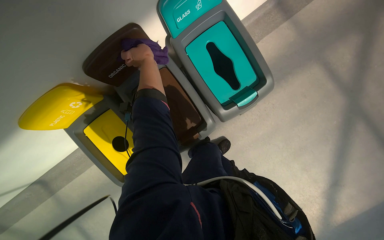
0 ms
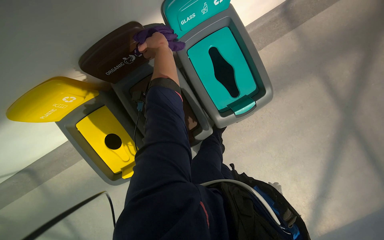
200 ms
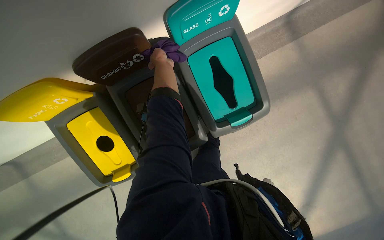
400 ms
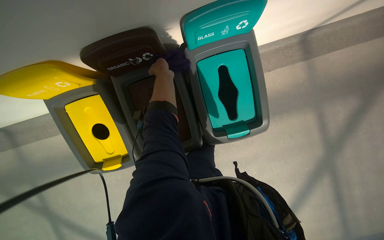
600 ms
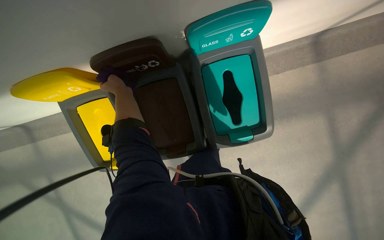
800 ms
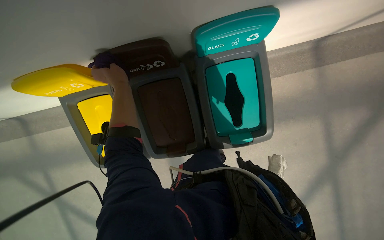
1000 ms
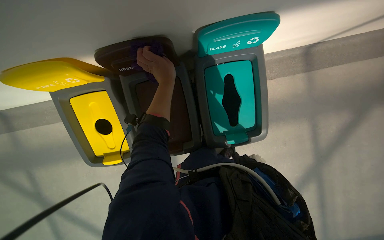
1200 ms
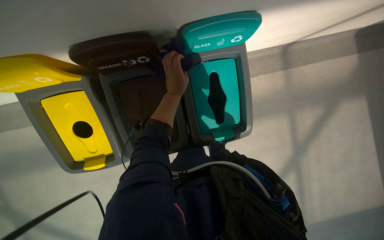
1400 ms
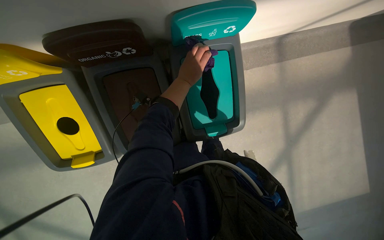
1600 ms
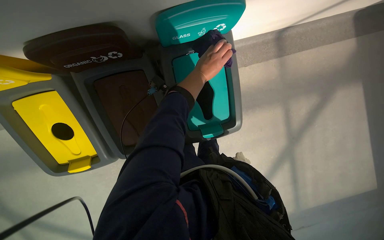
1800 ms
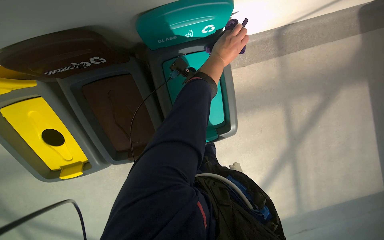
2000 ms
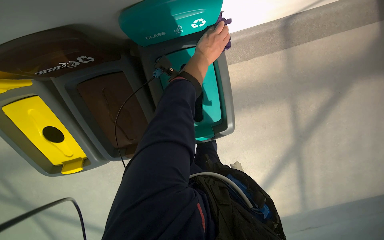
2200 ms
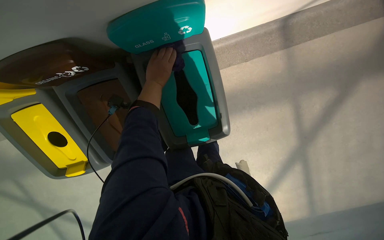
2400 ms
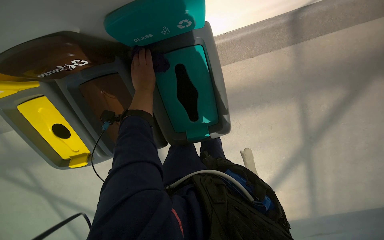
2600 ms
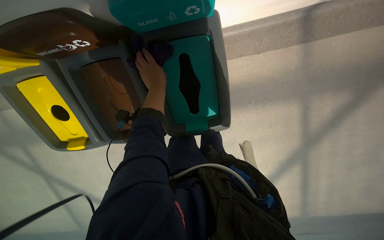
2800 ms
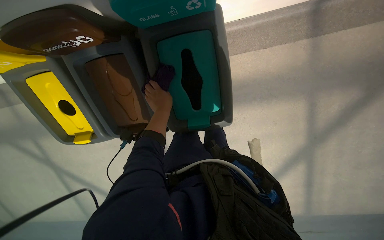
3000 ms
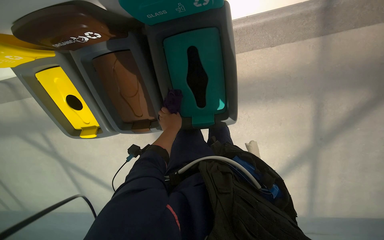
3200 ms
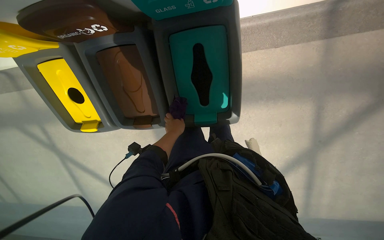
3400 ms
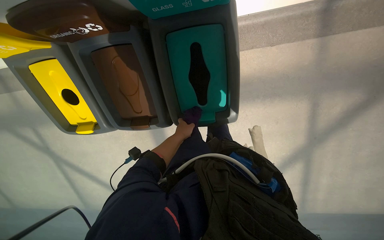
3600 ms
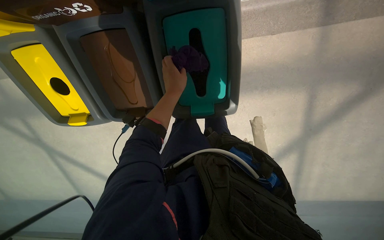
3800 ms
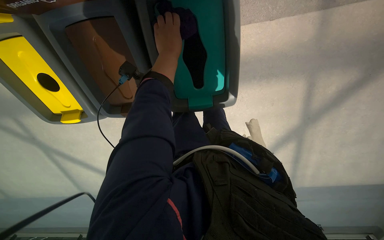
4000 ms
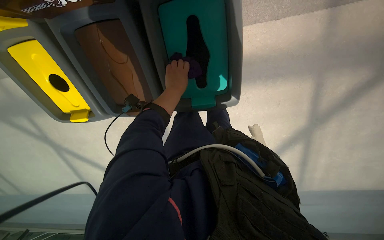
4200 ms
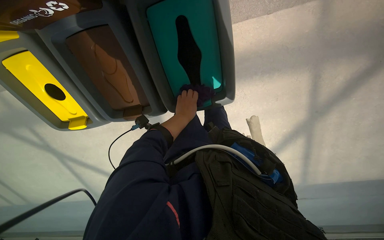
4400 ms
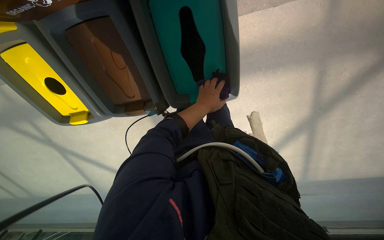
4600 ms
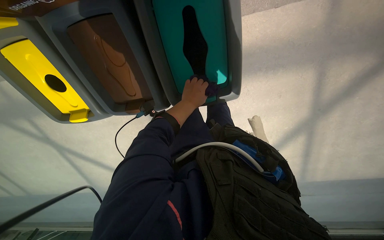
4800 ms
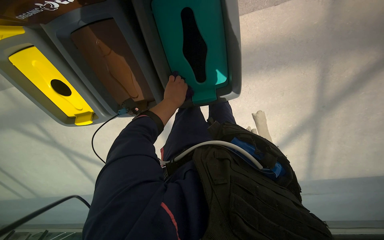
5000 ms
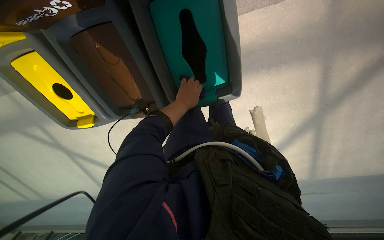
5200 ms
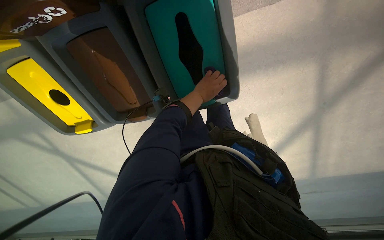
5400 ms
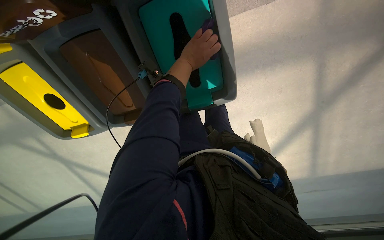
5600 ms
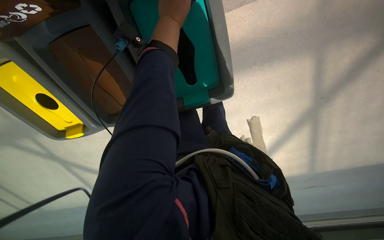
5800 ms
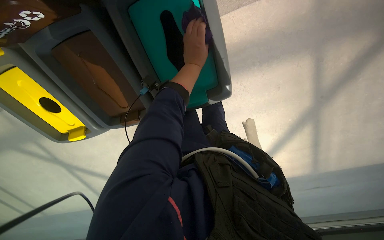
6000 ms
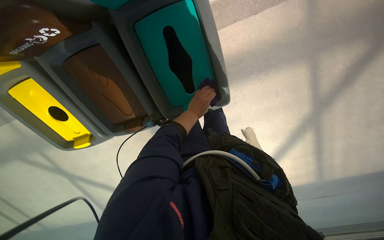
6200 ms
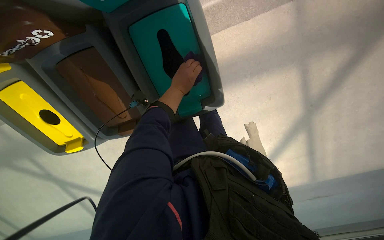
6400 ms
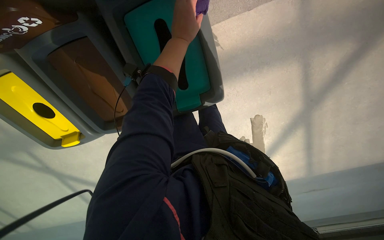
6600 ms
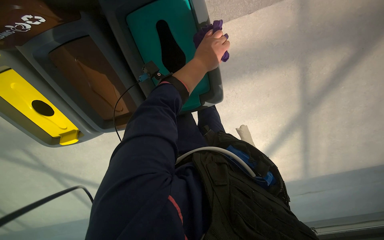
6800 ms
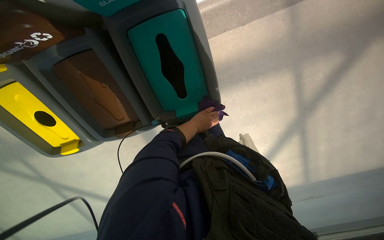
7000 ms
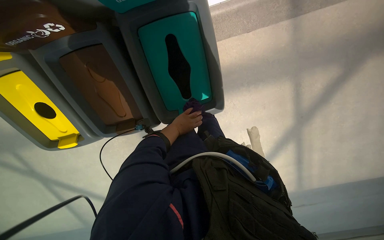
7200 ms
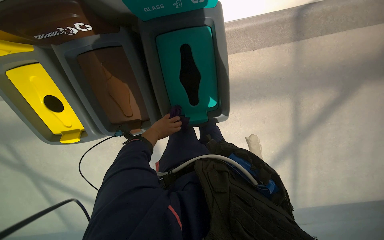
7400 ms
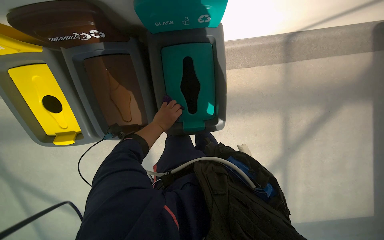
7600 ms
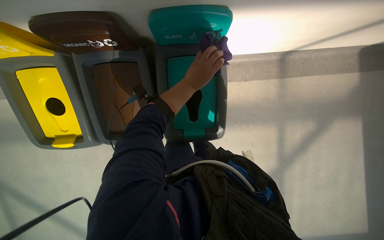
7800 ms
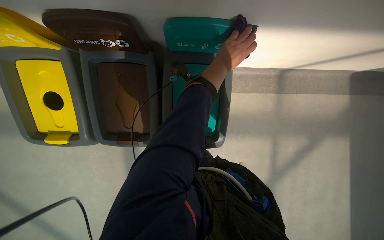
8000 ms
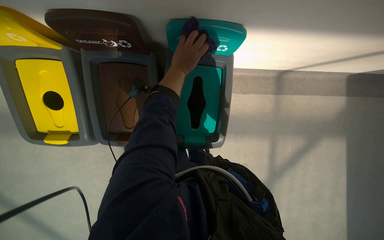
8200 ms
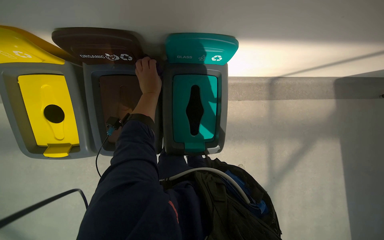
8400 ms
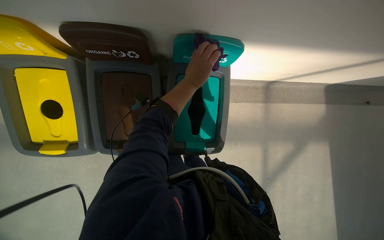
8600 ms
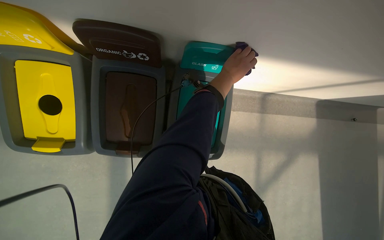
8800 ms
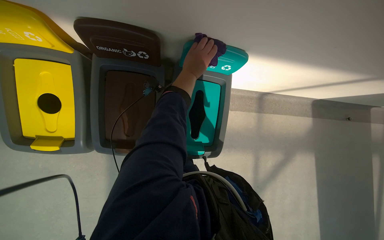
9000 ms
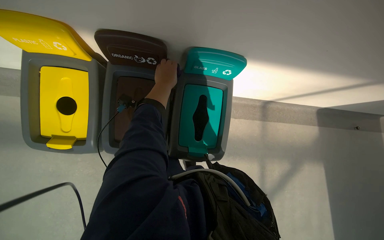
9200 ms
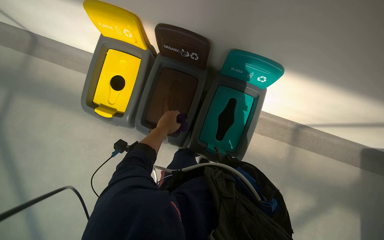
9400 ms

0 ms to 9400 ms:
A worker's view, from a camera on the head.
Job: wiping surfaces.
The whole recording: Wiping recycling bins. Wipes the recycling bins with a purple cloth.
0 ms to 1600 ms: The left hand shifts about 15 cm to the right.
1600 ms to 3200 ms: The view tips downward by approximately 10 degrees. The left hand moves left and right over some 25 cm, changing direction 2 times.
3200 ms to 4800 ms: The left hand reaches approximately 15 cm up the picture, then returns.
4800 ms to 6200 ms: The left hand moves some 25 cm up the picture and comes back.
6200 ms to 7800 ms: The camera pitches upward, by roughly 15 degrees. The left hand goes up and down the picture, roughly 25 cm each way, reversing 2 times.
7800 ms to 9400 ms: The camera pitches upward, by about 20 degrees. The left hand swings left and right, about 25 cm each way, with 3 reversals.

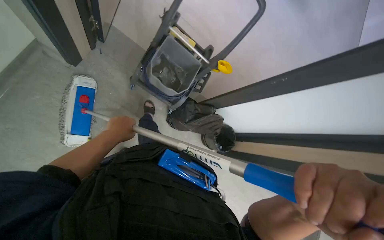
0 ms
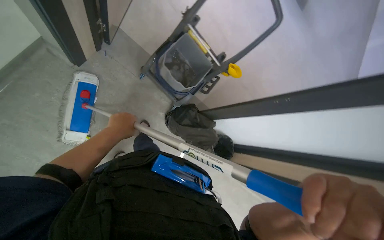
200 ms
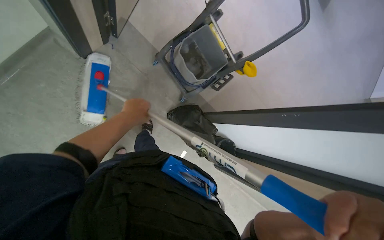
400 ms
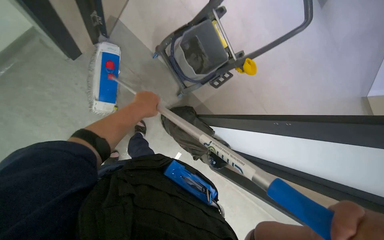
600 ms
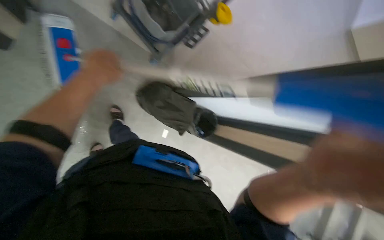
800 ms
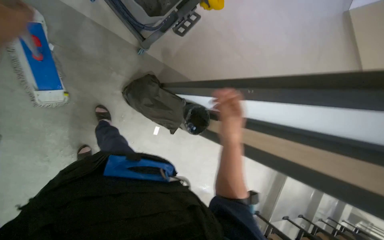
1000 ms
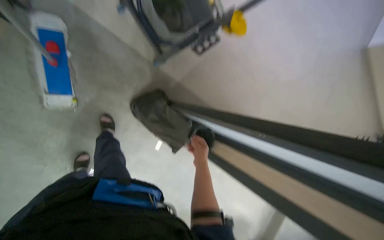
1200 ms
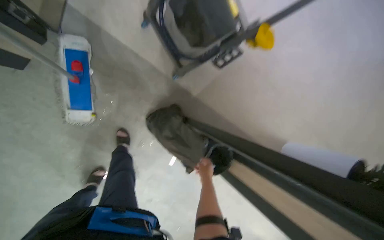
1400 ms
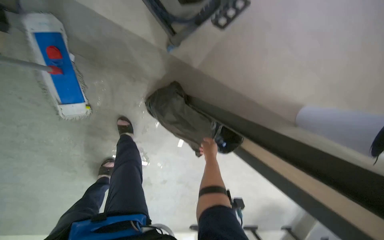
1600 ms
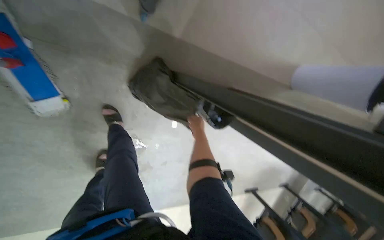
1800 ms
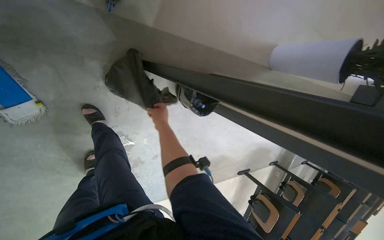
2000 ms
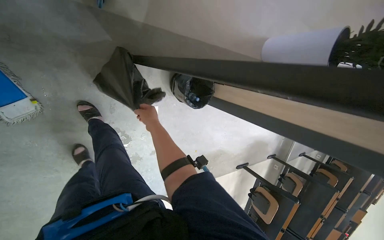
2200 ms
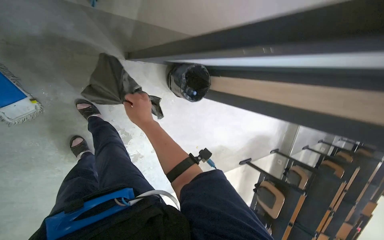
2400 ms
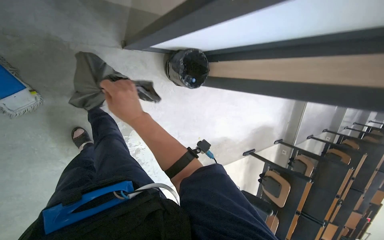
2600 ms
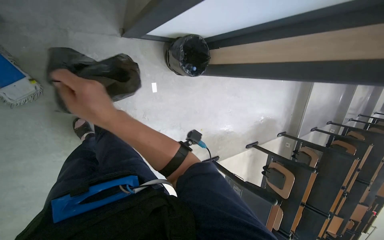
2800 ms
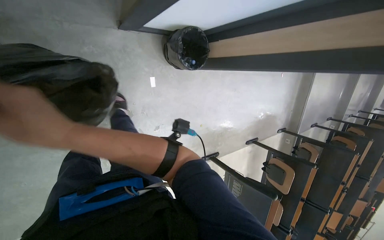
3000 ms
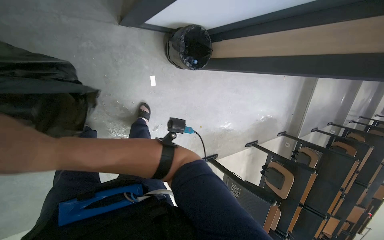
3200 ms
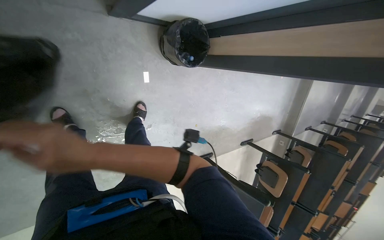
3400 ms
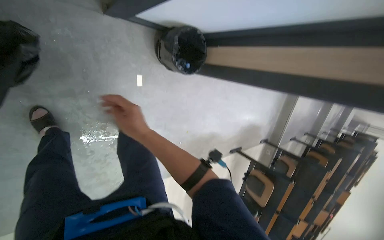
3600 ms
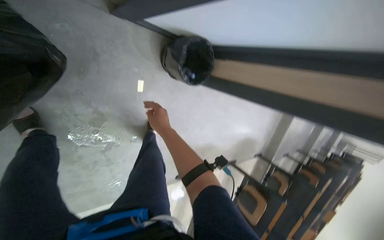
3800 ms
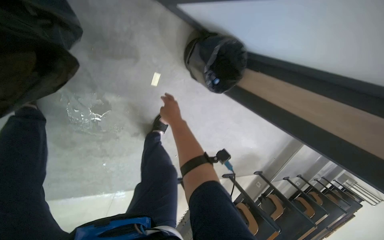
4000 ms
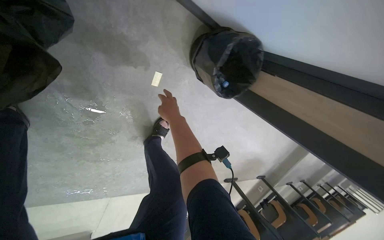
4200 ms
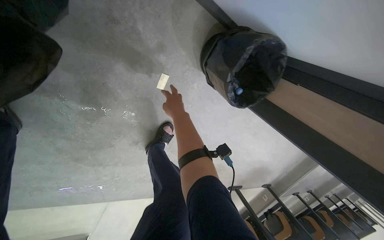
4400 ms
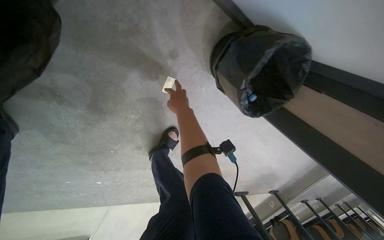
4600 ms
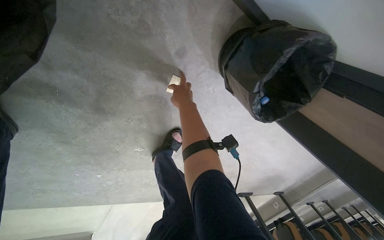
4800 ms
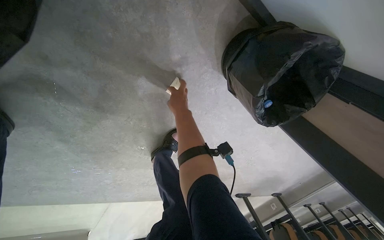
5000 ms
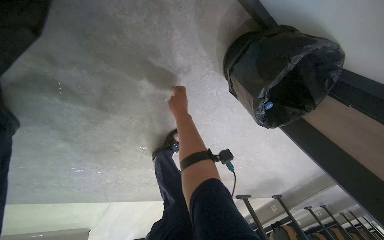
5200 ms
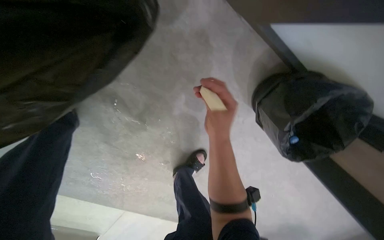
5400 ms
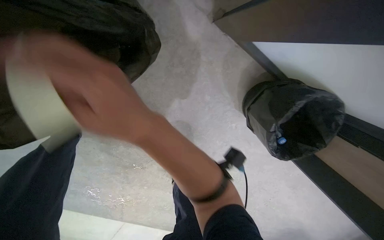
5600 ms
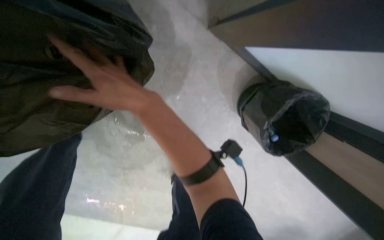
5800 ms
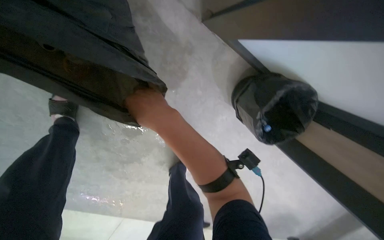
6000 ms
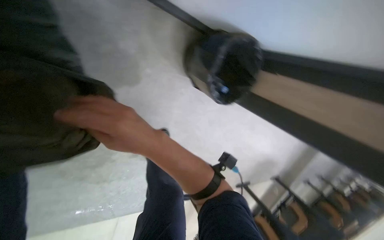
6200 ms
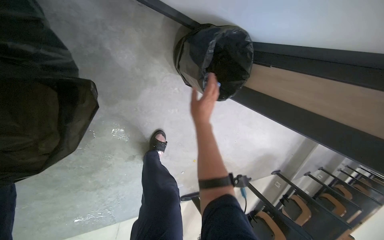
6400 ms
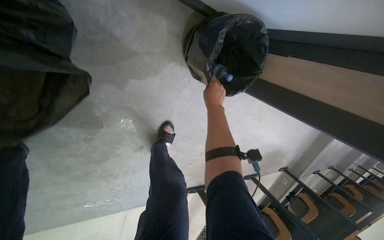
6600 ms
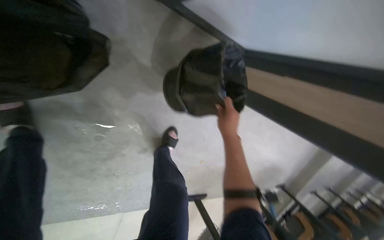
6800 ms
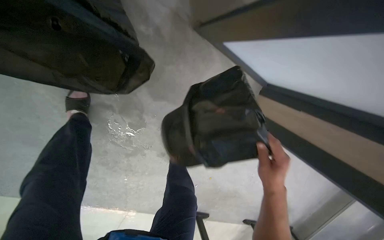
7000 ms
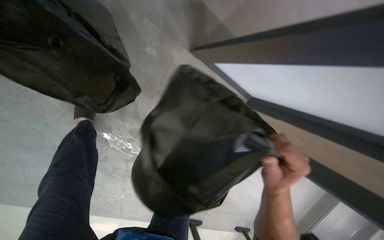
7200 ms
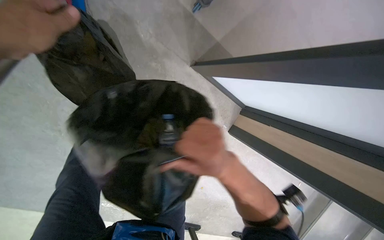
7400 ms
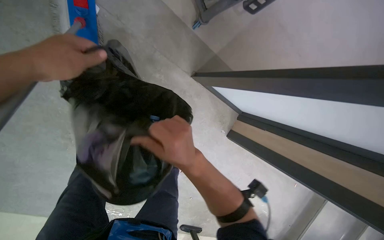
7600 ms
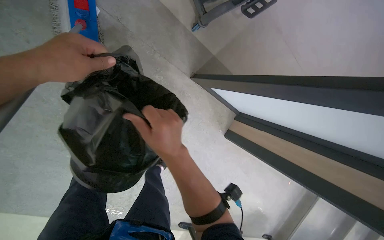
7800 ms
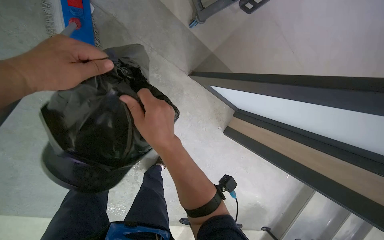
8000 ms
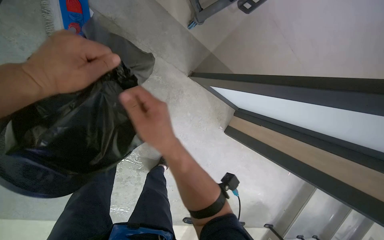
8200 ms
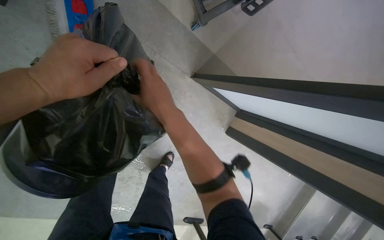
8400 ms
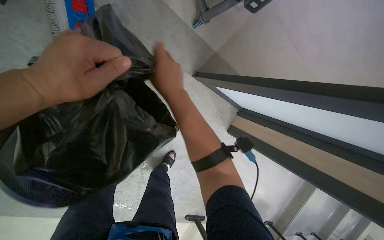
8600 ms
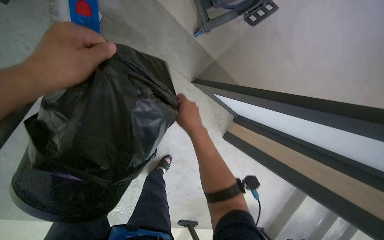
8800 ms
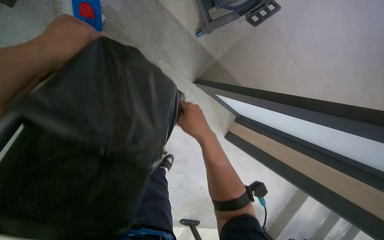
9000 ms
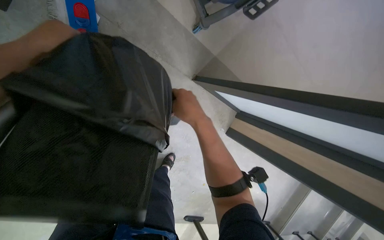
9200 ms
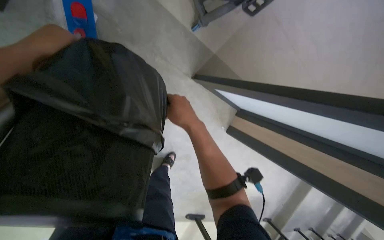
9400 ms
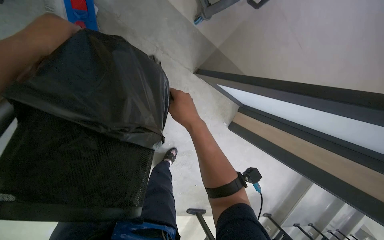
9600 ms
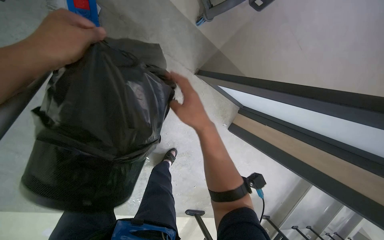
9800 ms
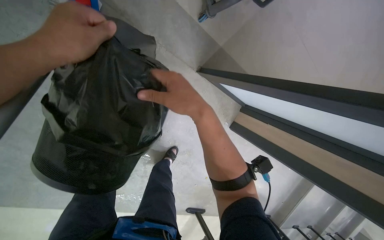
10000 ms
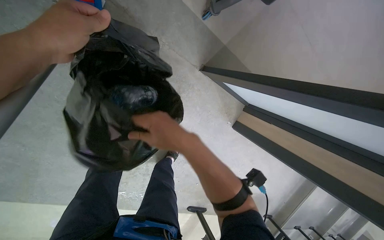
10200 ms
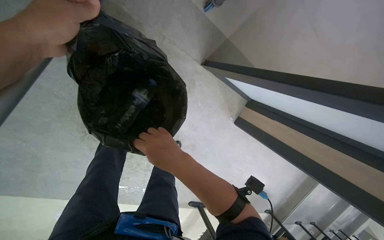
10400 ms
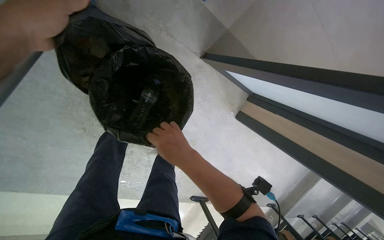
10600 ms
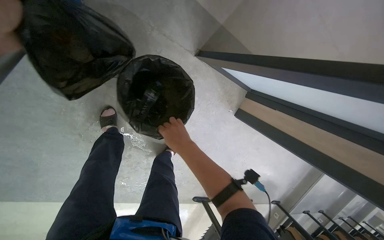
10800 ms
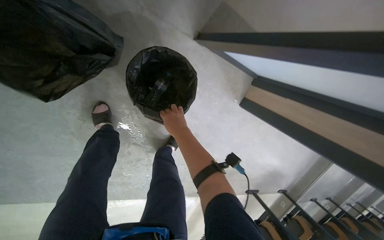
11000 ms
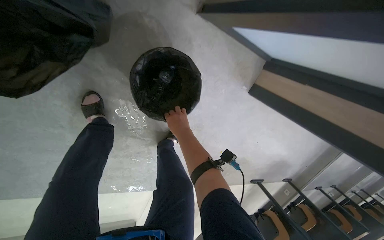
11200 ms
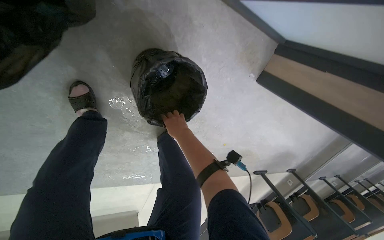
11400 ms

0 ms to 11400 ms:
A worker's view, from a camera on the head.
Job: managing trash.
The whole recording: Collecting trash from floor. The worker picks up trash from the floor and places it into a trash bag.
1400 ms to 2800 ms: The view tips downward by approximately 25 degrees. Everything in view rotates some 35 degrees counterclockwise.
2800 ms to 4200 ms: The head travels about 50 cm.
4200 ms to 5600 ms: The wearer looks about 20 degrees further to the left. The right hand shifts roughly 20 cm nearer to the camera.
7200 ms to 8600 ms: The right hand shifts approximately 30 cm up the picture and to the left.
10000 ms to 11400 ms: The wearer looks about 15 degrees further downward. The right hand heads farther from the camera, covering approximately 50 cm.
